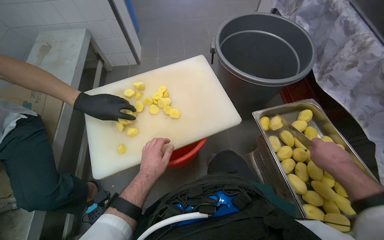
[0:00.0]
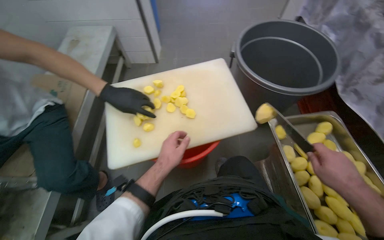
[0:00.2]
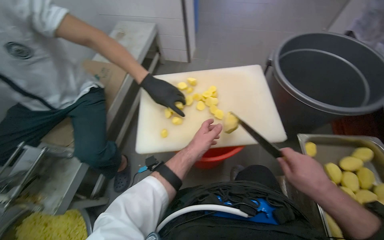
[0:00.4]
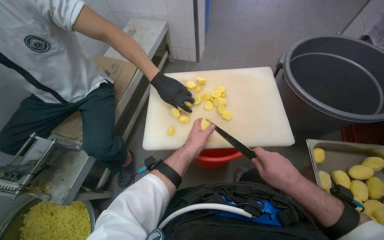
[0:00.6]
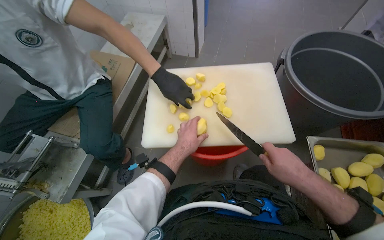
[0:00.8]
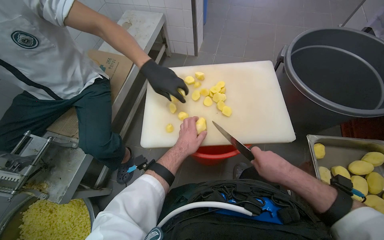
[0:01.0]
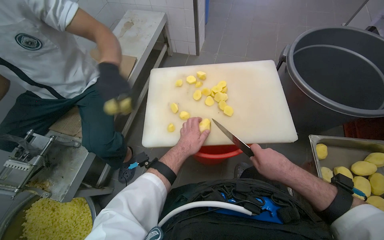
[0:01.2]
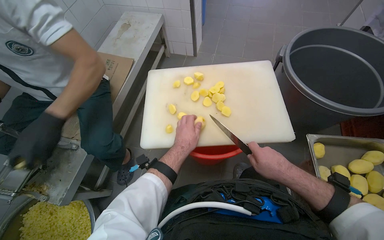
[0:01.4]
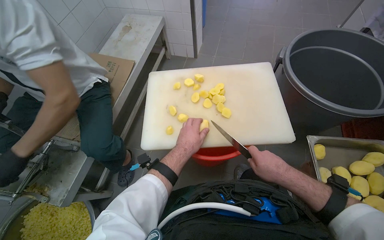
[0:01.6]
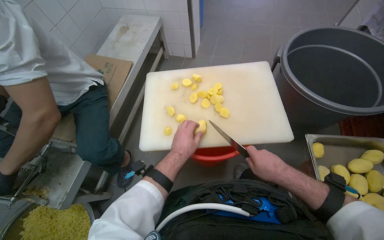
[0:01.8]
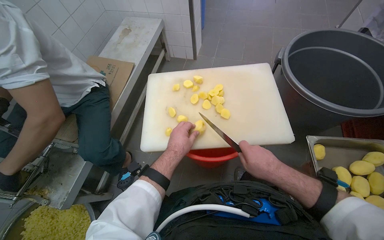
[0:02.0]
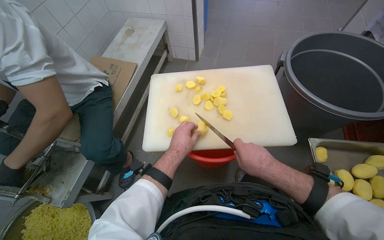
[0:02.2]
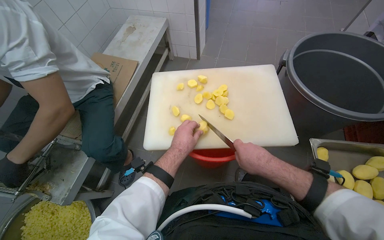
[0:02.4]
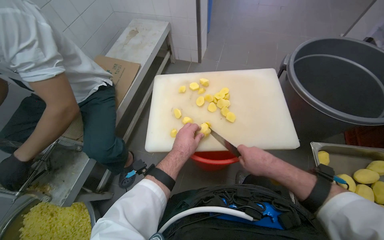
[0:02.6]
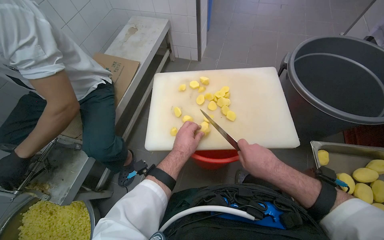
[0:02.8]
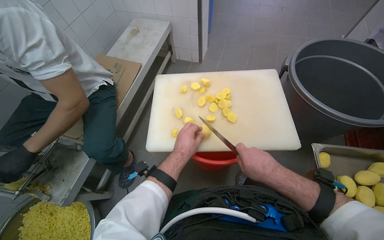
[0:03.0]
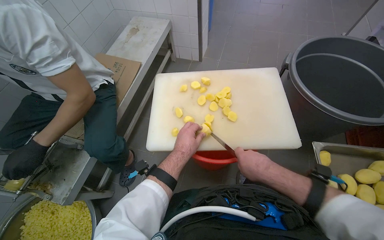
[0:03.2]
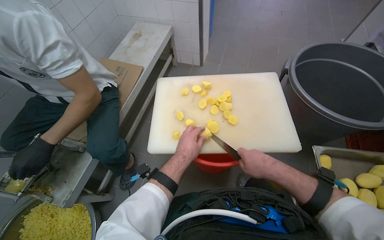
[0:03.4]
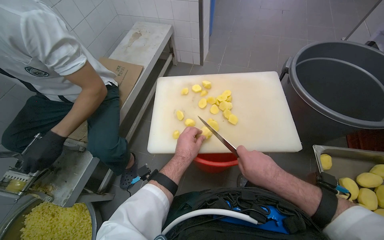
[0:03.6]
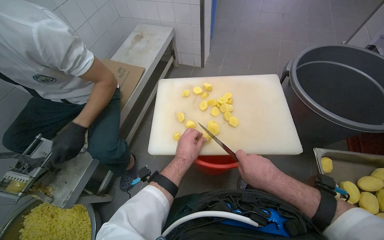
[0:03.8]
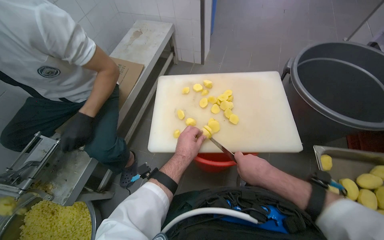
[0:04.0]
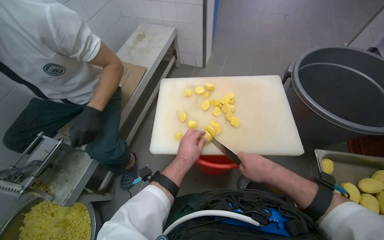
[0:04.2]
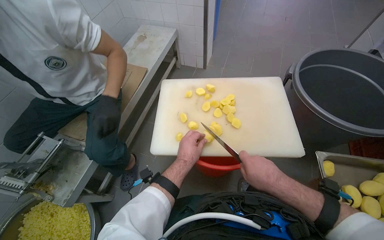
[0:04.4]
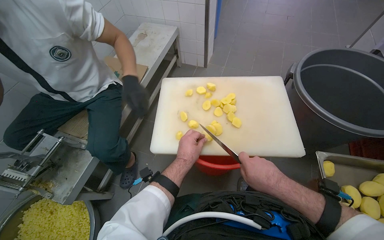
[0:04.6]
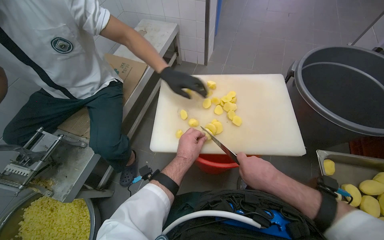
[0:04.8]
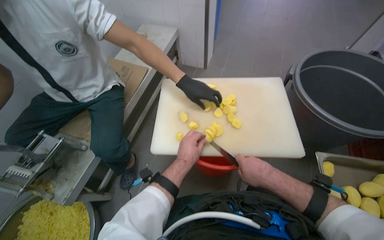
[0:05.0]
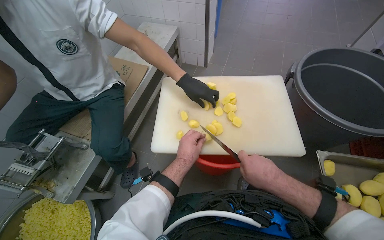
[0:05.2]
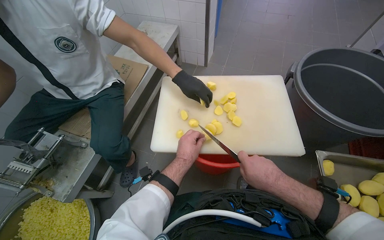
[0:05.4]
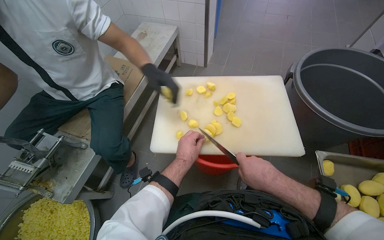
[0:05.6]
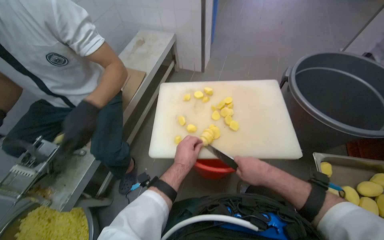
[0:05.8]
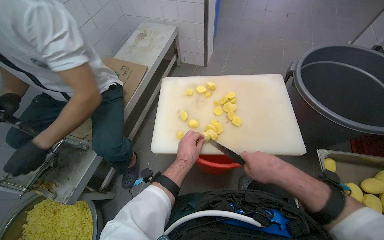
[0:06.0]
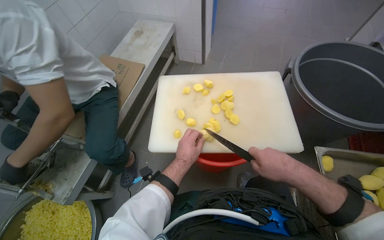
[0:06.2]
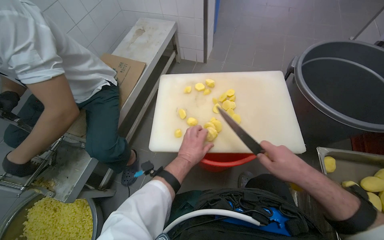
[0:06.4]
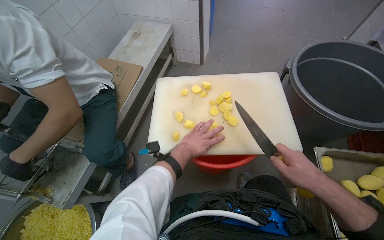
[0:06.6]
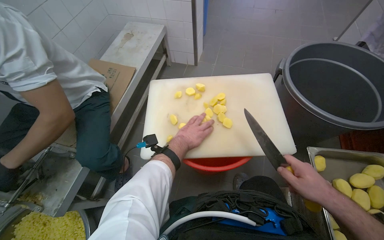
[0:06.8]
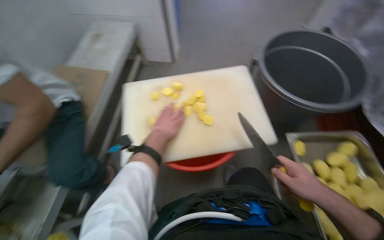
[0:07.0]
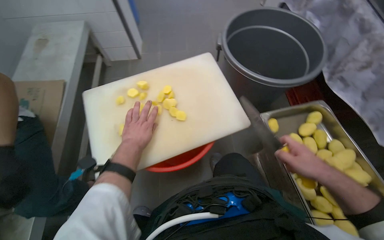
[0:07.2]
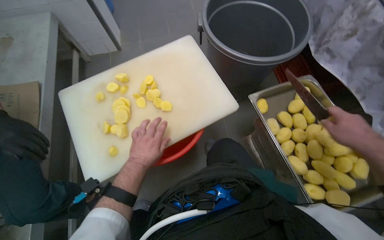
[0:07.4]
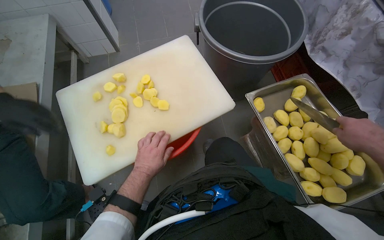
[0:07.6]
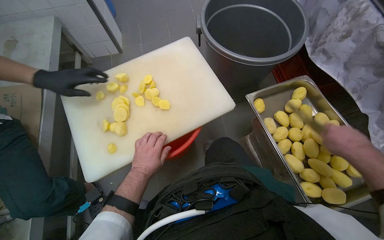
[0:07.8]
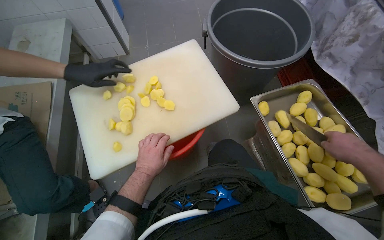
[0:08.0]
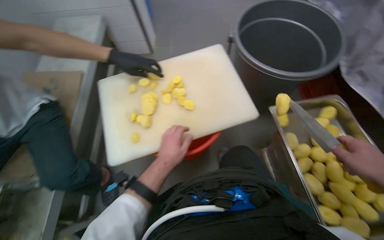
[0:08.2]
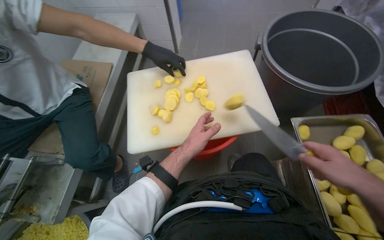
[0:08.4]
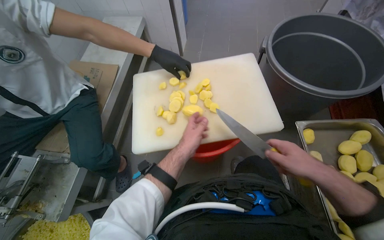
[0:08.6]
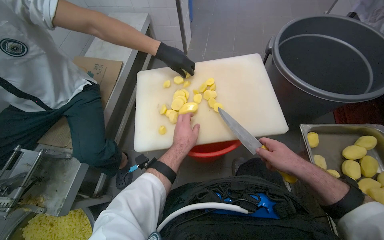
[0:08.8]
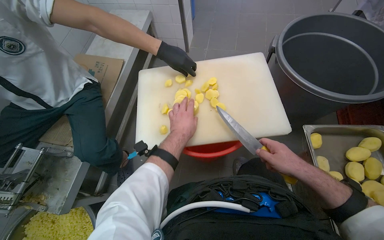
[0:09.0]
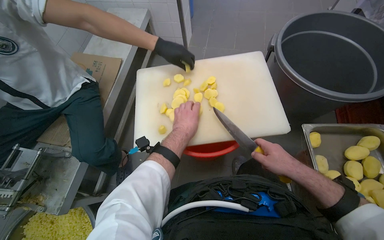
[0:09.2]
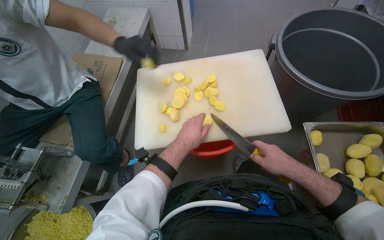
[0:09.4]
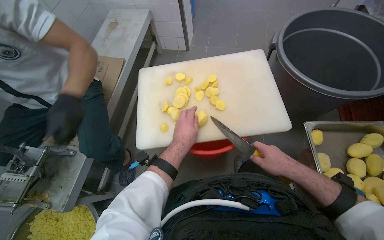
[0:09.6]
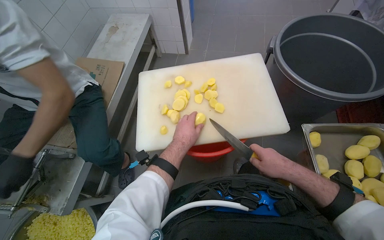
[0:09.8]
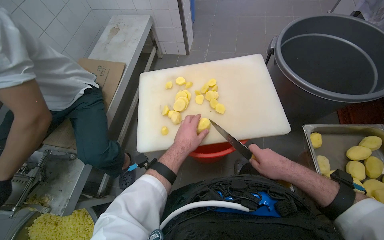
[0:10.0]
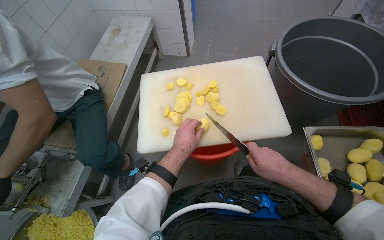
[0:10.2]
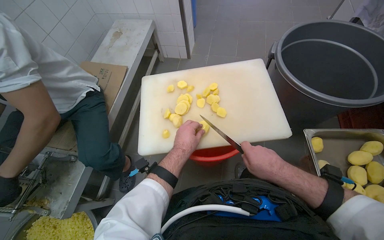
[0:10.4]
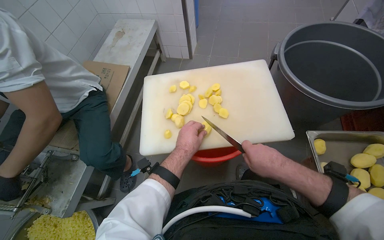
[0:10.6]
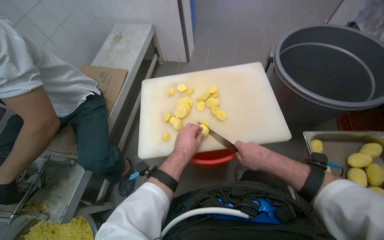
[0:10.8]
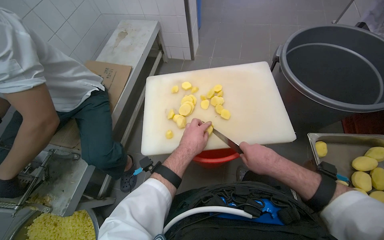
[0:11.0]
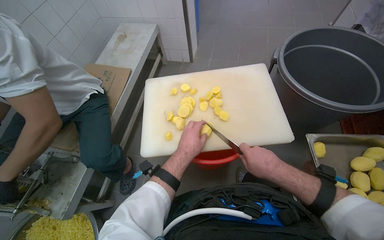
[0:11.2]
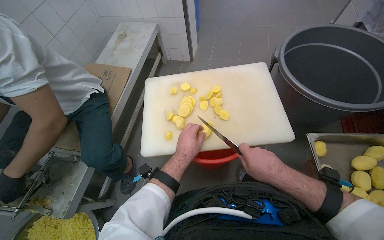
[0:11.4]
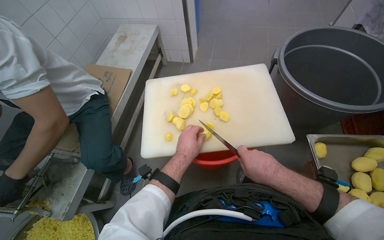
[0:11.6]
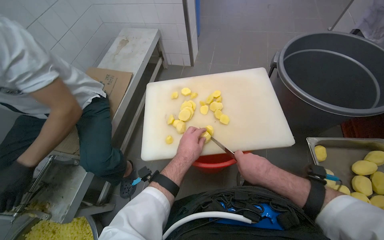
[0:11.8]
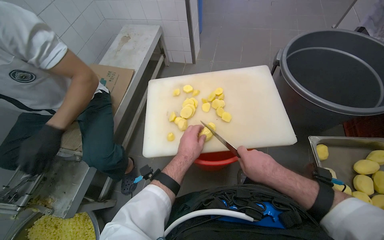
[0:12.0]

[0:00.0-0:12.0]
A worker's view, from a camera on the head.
Job: preparing food.
The whole recording: Slicing potatoes on cutting board. The worker slices peeled potatoes on a white cutting board with a knife.
0:00.0 to 0:01.6: The wearer looks some 20 degrees further to the left. The right hand travels to the left by about 25 cm.
0:01.6 to 0:06.0: The hands are busy where they are.
0:06.0 to 0:07.6: The head turns to the right by roughly 30 degrees.
0:07.6 to 0:09.0: The wearer's head swings approximately 25 degrees to the left. The right hand shifts about 25 cm to the left.
0:09.0 to 0:10.4: The hands work in one place, with small movements.
0:10.4 to 0:12.0: The hands make small movements and keep their place.

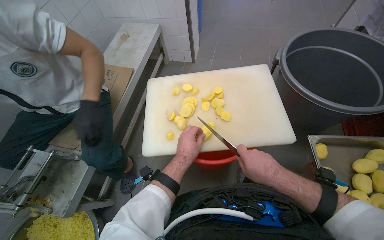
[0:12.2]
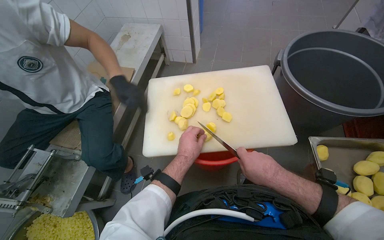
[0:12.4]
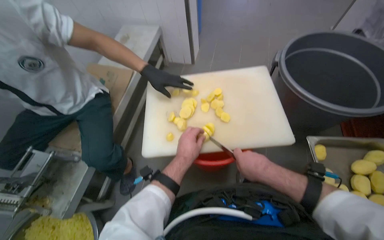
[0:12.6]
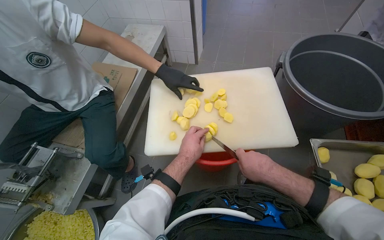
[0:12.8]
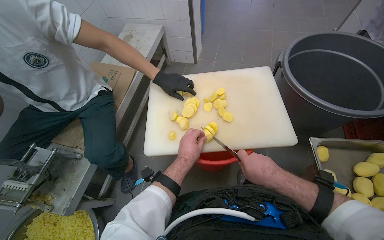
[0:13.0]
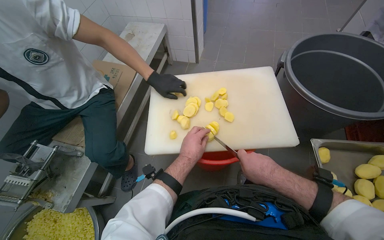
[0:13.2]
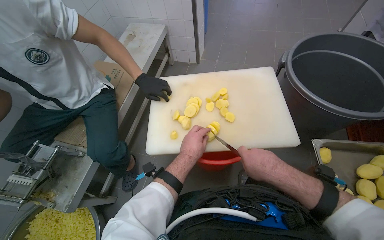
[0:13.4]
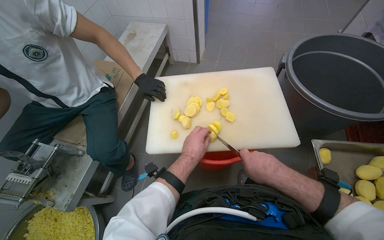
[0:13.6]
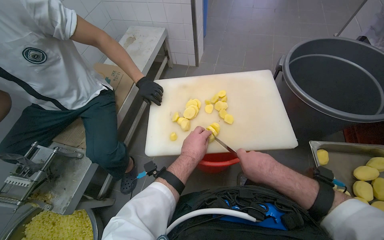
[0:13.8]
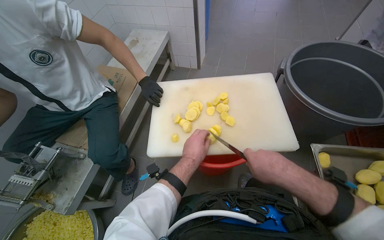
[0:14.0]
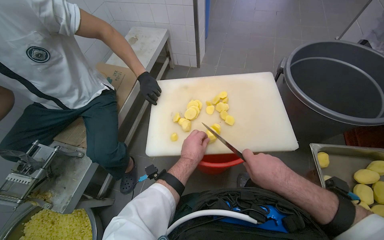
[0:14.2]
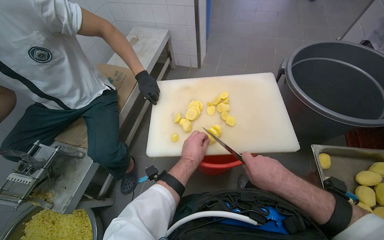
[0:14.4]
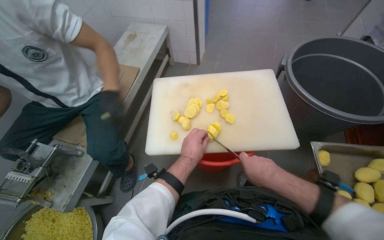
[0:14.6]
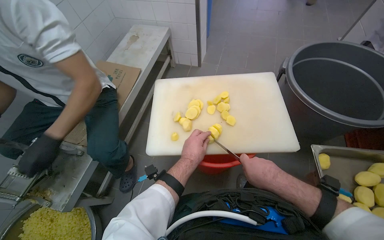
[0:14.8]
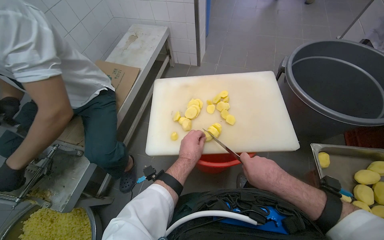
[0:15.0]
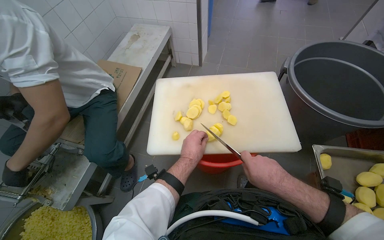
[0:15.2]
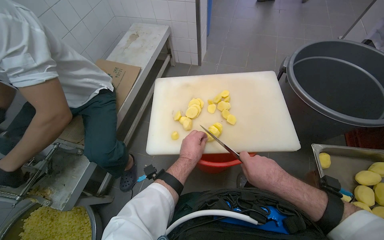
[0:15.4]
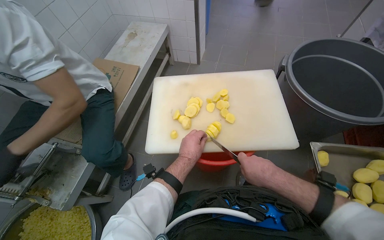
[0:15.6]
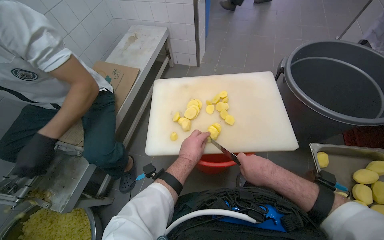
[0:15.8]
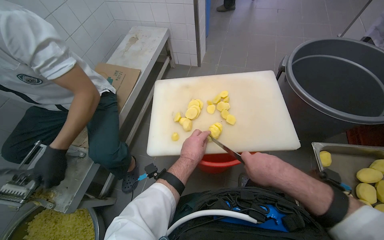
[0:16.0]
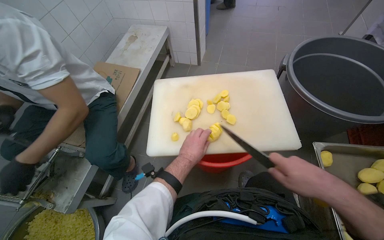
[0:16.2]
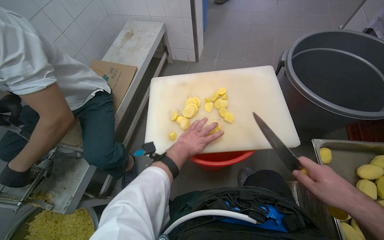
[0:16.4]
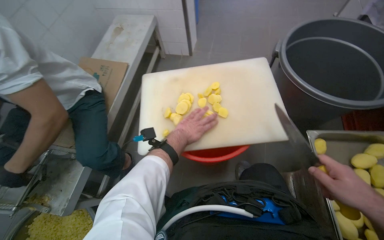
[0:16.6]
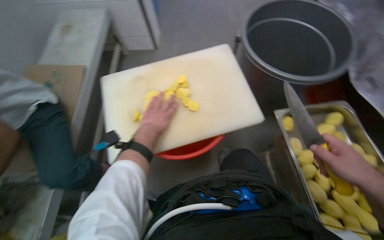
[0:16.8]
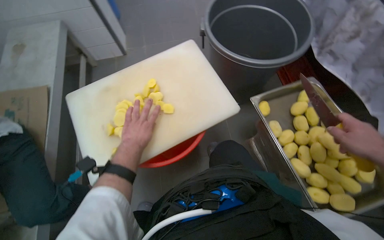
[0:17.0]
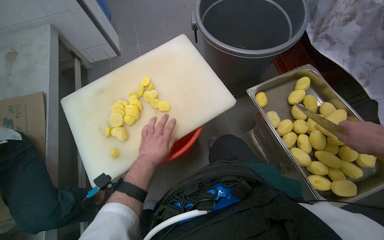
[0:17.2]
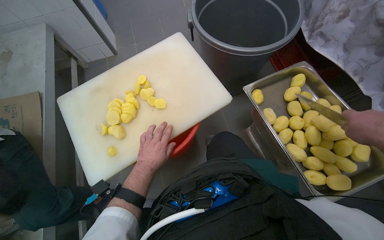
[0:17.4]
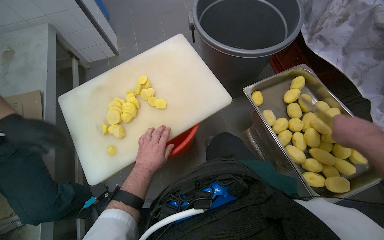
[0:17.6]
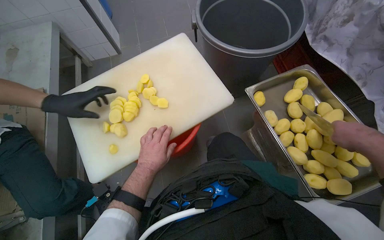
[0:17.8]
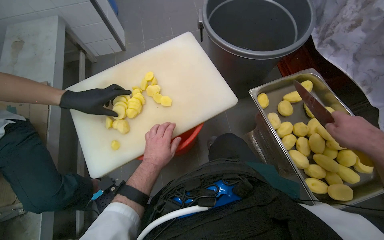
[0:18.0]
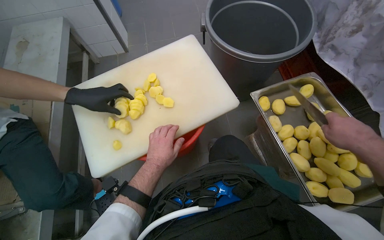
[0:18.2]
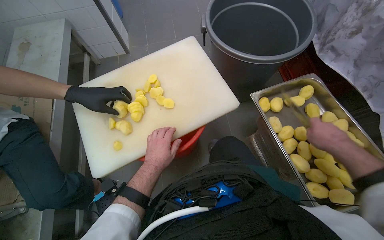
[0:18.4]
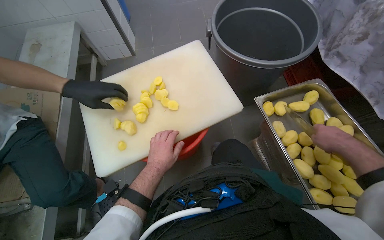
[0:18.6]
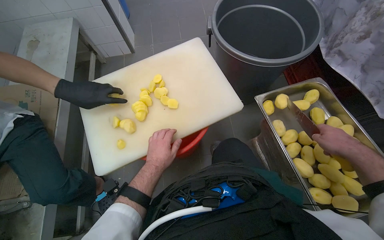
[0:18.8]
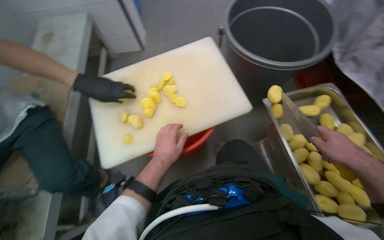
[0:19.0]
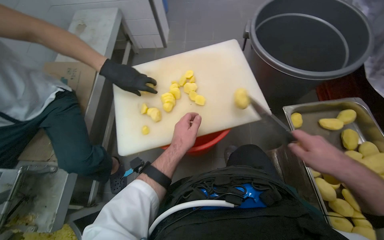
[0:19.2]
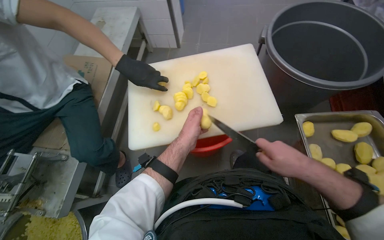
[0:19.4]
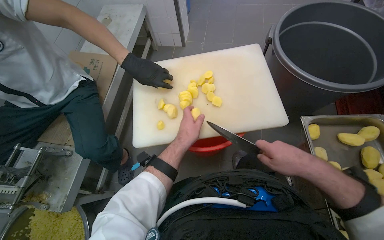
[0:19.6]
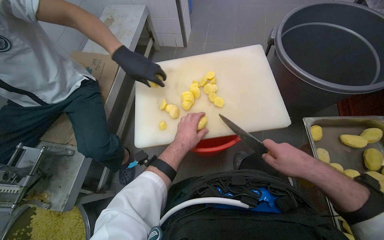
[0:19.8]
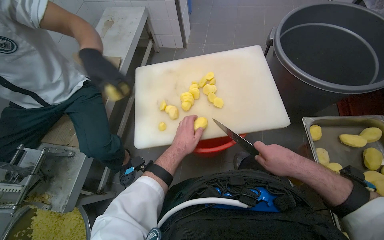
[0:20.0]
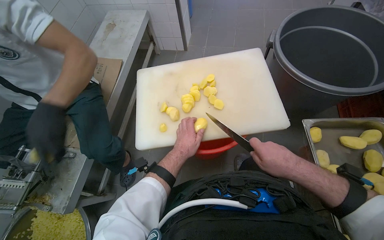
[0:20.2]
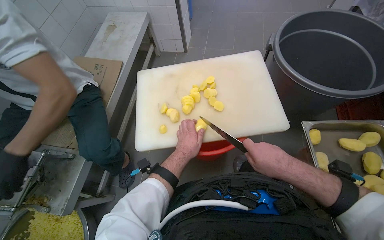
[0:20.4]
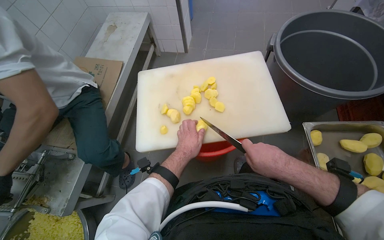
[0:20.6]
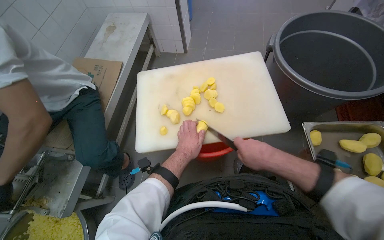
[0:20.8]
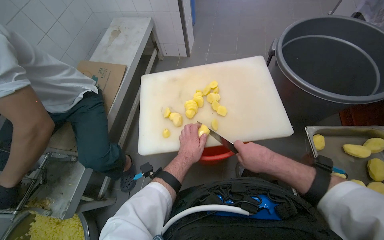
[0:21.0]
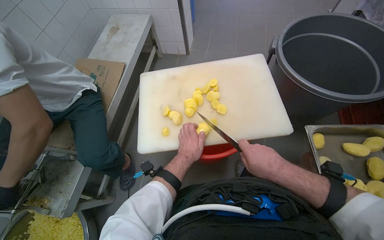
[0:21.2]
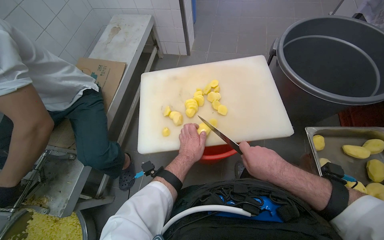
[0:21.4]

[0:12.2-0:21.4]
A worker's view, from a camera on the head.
Job: preparing food.
The whole recording: Slicing potatoes on cutting board. The worker slices peeled potatoes on a white cutting board with a knife.
0:12.2 to 0:15.2: The hands stay close to where they were, moving slightly.
0:15.2 to 0:16.8: The right hand travels to the right by roughly 25 cm. Meanwhile the left hand travels up the picture by about 10 cm.
0:18.4 to 0:19.8: The right hand shifts roughly 20 cm to the left.
0:19.8 to 0:21.4: The right hand is displaced to the left by some 10 cm.
